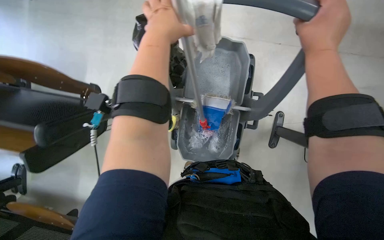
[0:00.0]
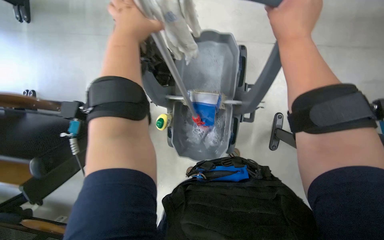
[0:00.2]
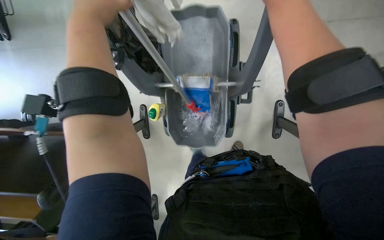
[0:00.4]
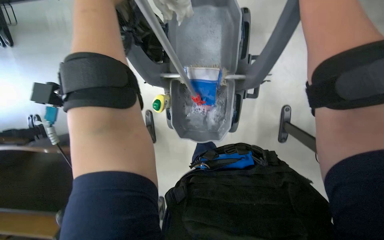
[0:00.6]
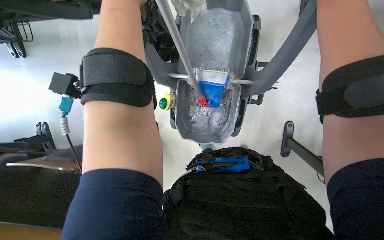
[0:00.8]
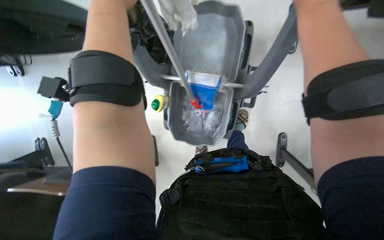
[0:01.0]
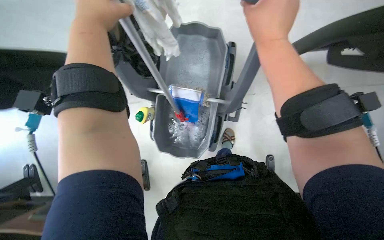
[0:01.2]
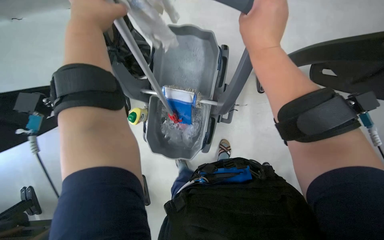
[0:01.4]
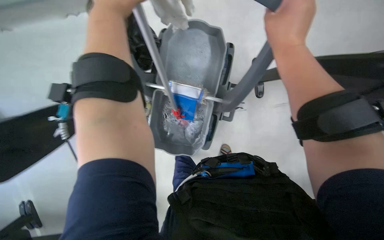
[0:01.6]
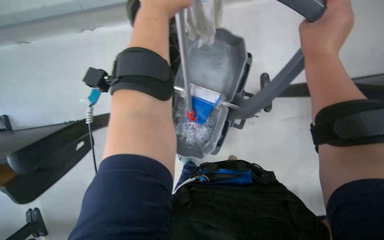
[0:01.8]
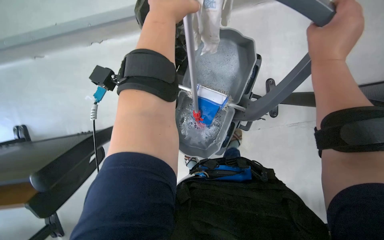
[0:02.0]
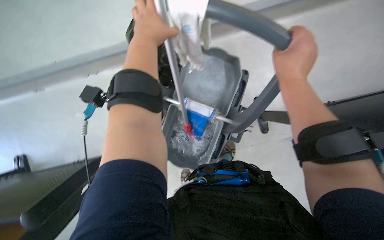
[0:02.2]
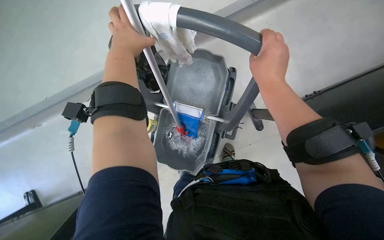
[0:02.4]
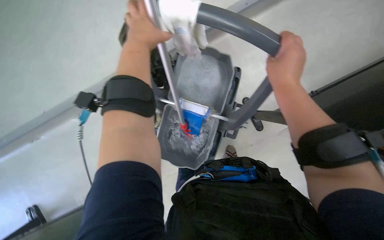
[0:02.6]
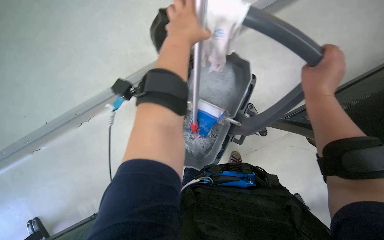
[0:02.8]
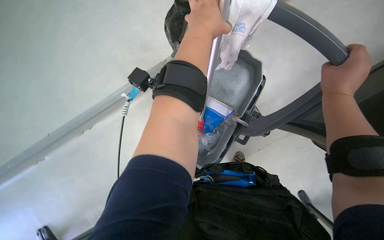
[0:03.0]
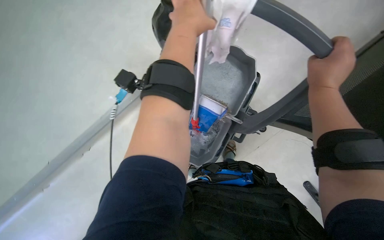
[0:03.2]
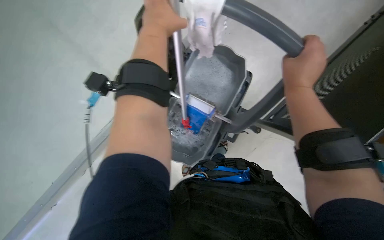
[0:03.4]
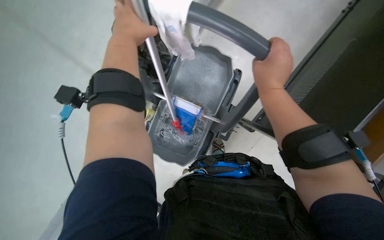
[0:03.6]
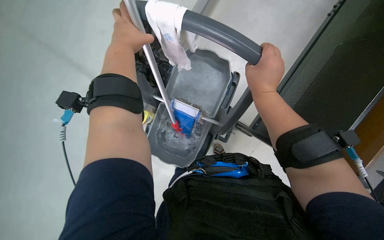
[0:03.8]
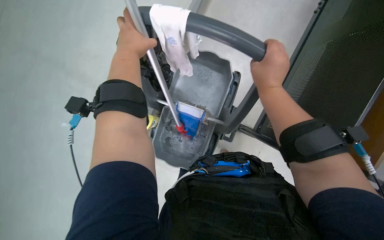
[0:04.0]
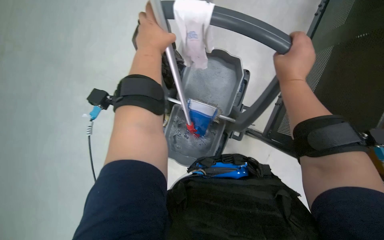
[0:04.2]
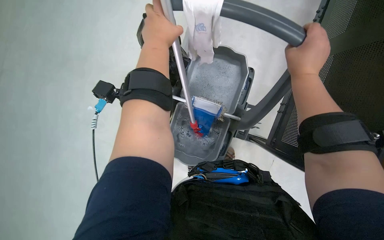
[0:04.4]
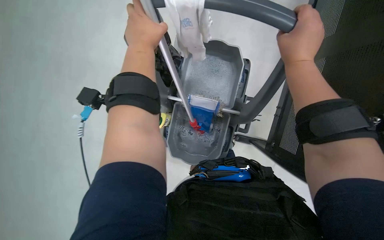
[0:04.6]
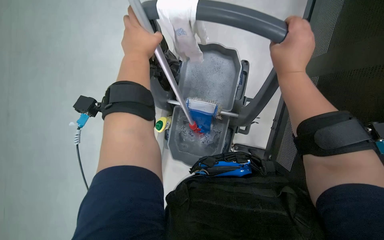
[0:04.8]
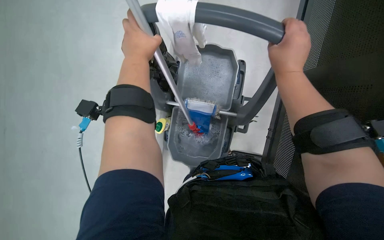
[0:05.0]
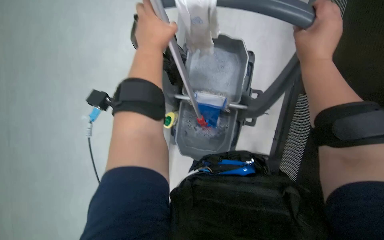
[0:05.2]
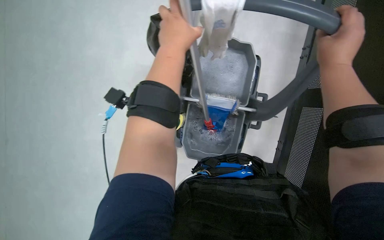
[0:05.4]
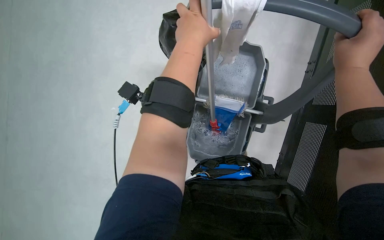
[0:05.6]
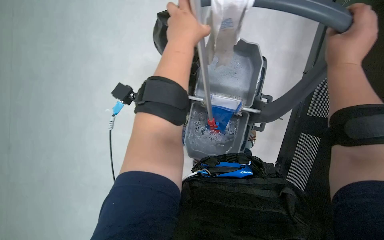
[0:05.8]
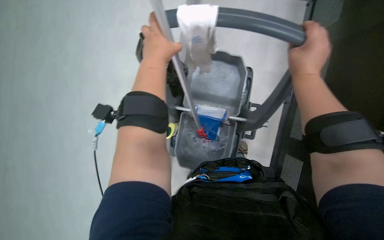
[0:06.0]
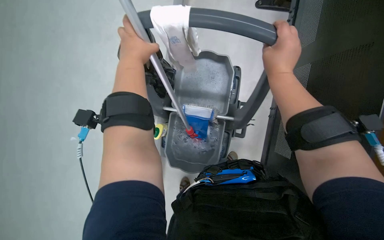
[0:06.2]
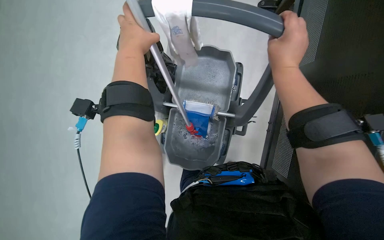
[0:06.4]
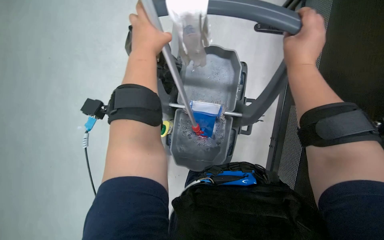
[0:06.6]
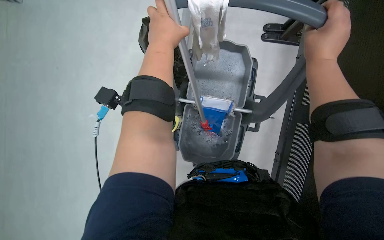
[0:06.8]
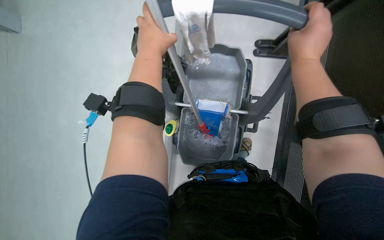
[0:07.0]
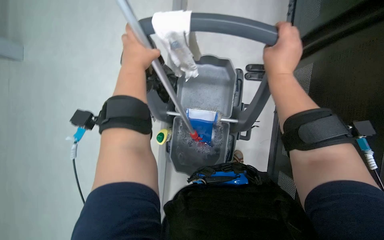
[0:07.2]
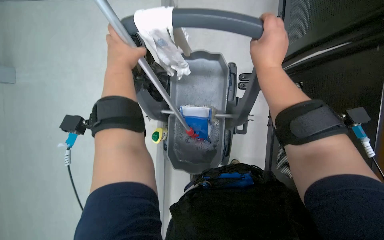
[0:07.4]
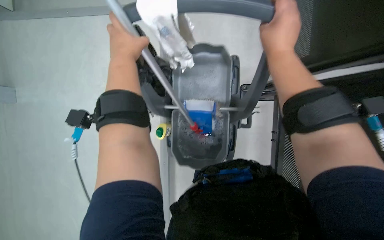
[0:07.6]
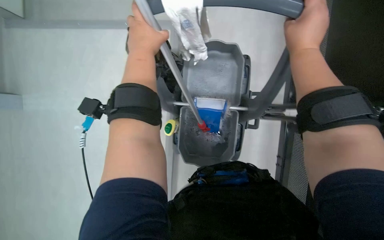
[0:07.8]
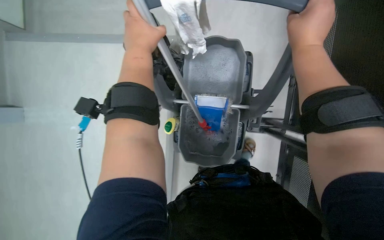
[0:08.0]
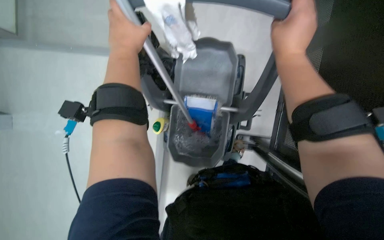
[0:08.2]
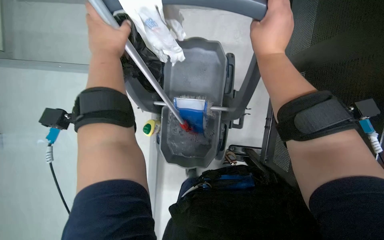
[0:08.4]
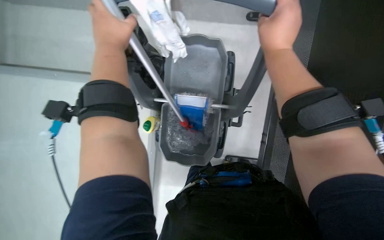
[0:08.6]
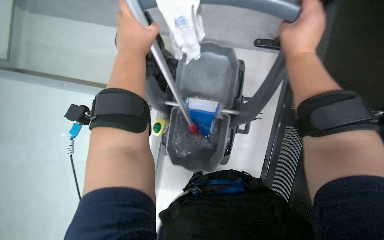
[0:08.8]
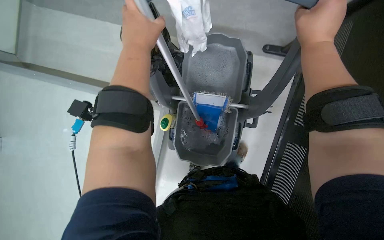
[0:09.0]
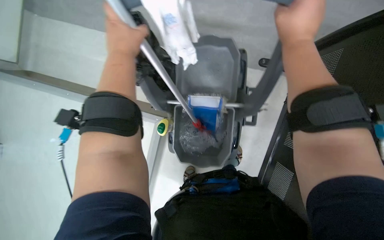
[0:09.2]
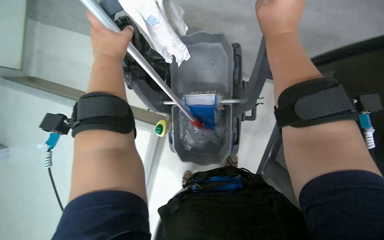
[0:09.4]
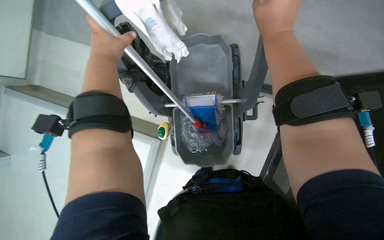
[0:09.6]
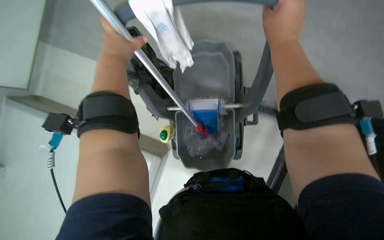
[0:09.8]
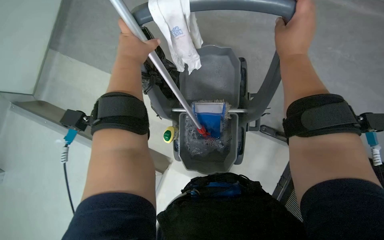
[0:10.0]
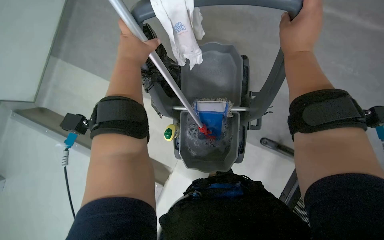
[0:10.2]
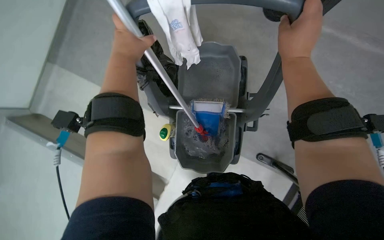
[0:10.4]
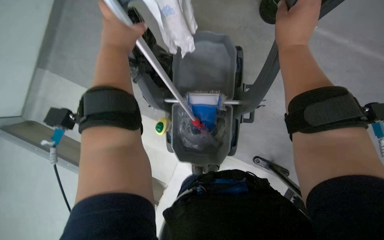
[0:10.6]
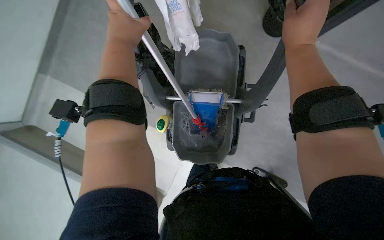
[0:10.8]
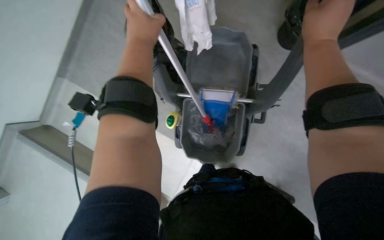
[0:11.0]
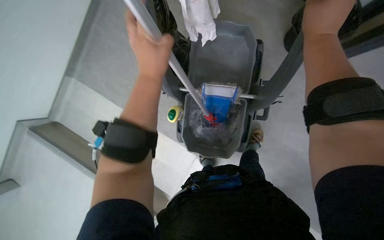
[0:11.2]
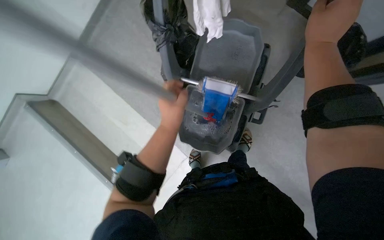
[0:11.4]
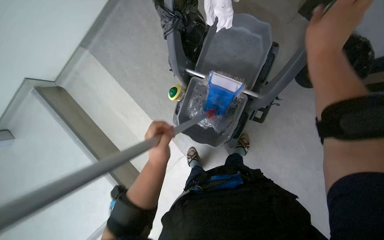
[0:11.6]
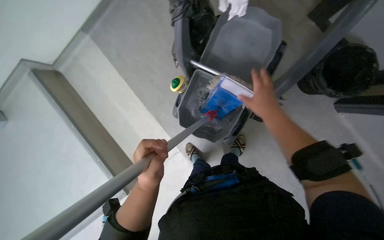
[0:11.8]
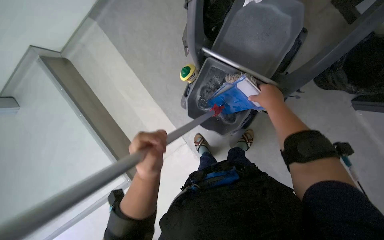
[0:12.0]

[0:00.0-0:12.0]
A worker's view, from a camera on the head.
Job: mopping floor.
The whole recording: Mopping classroom floor. The worker mops the classroom floor, occasionally adjusting the mop and moving the cleaning cart.
0:00.0 to 0:01.6: The view pans to the right by some 20 degrees. The left hand is displaced to the left by approximately 10 cm.
0:04.4 to 0:06.0: The hands make small movements and keep their place.
0:06.0 to 0:09.0: The hands work in one place, with small movements.
0:09.0 to 0:10.4: The hands stay close to where they were, moving slightly.
0:10.4 to 0:12.0: The right hand moves down the picture and farther from the camera, roughly 25 cm. The left hand travels down the picture by approximately 50 cm.

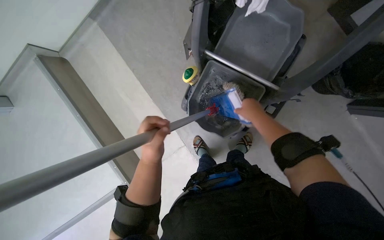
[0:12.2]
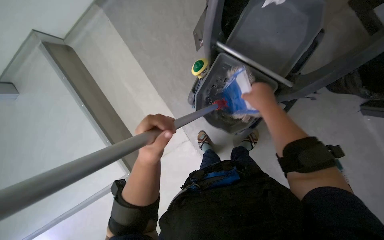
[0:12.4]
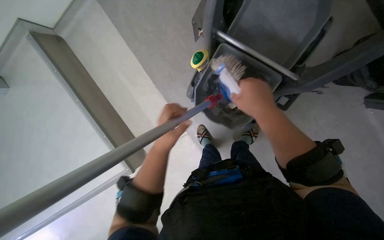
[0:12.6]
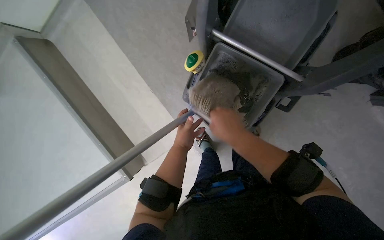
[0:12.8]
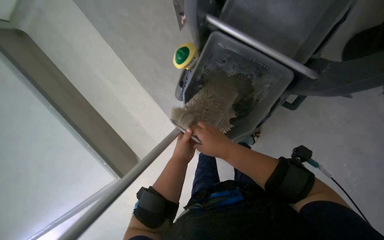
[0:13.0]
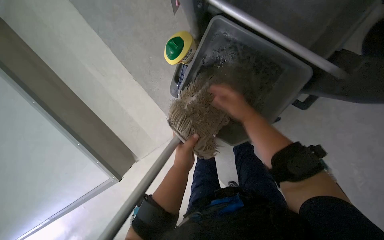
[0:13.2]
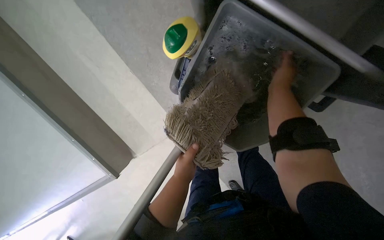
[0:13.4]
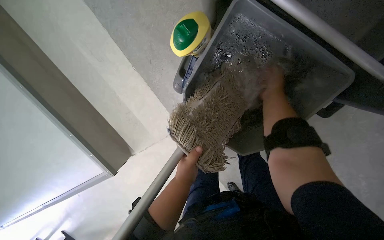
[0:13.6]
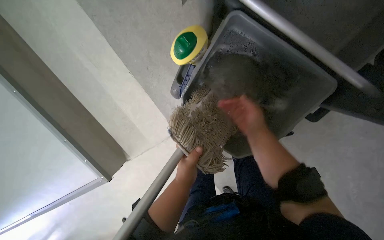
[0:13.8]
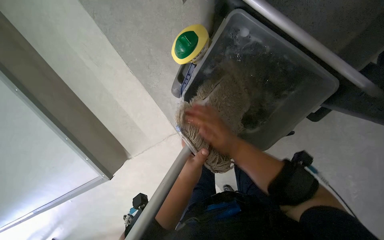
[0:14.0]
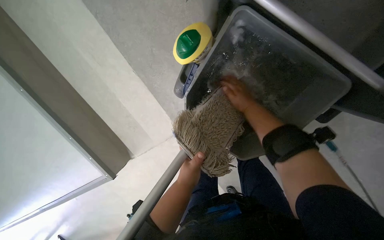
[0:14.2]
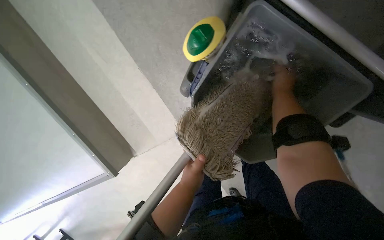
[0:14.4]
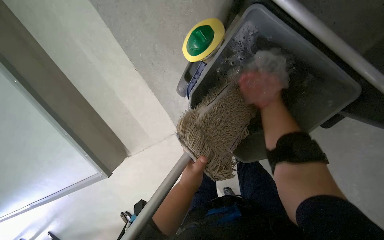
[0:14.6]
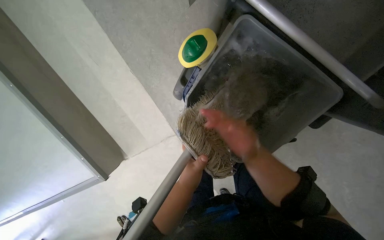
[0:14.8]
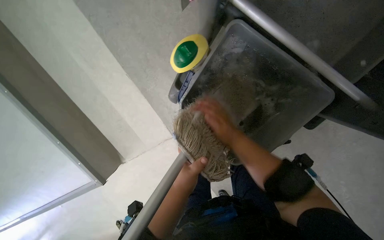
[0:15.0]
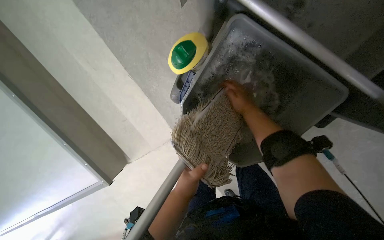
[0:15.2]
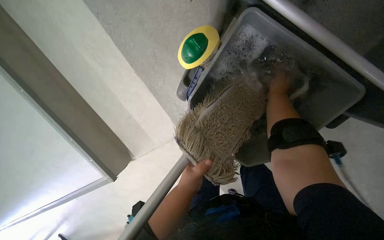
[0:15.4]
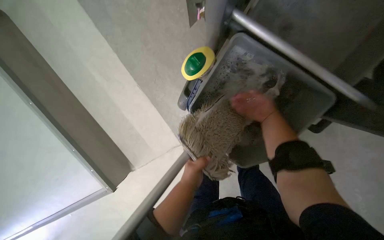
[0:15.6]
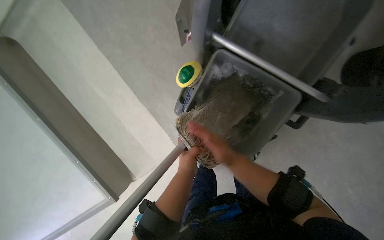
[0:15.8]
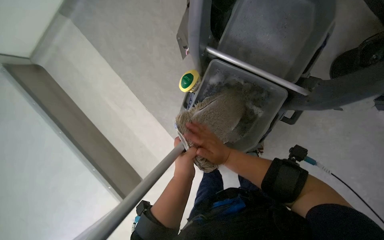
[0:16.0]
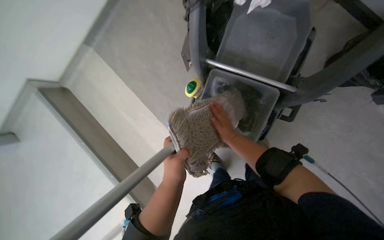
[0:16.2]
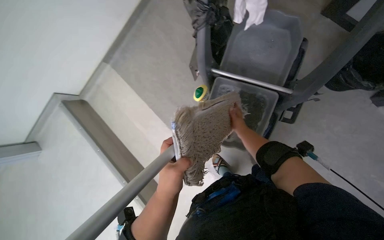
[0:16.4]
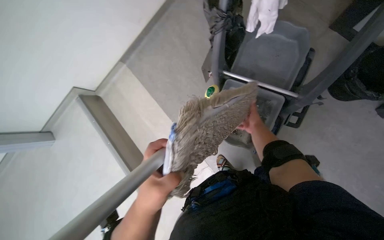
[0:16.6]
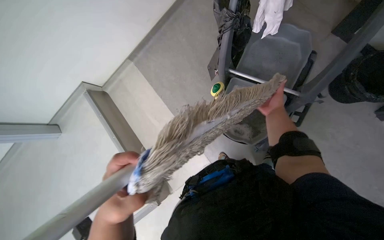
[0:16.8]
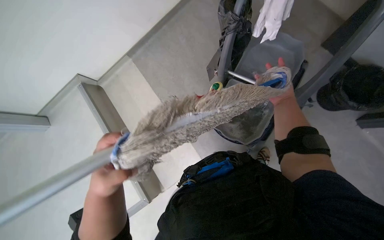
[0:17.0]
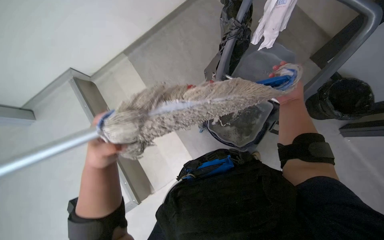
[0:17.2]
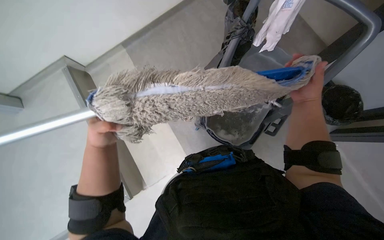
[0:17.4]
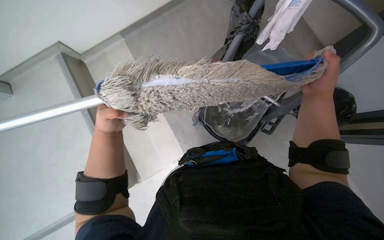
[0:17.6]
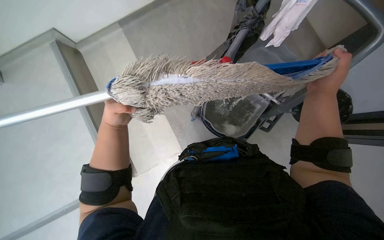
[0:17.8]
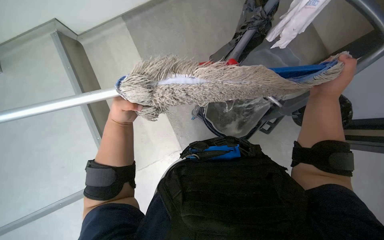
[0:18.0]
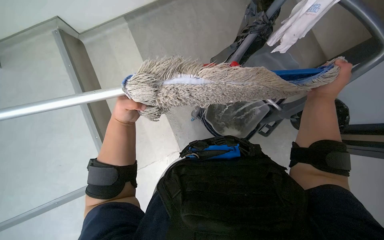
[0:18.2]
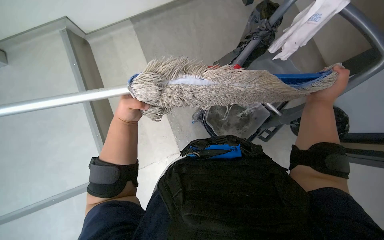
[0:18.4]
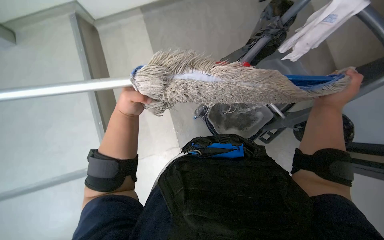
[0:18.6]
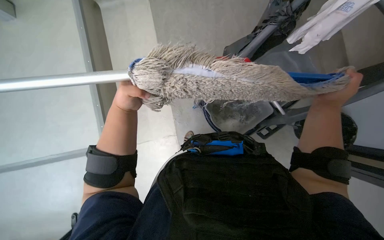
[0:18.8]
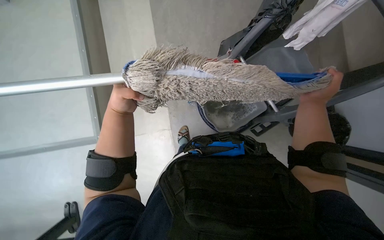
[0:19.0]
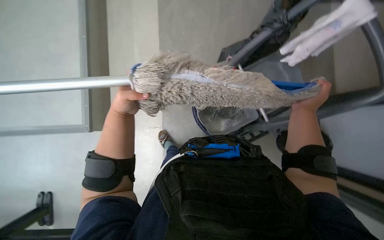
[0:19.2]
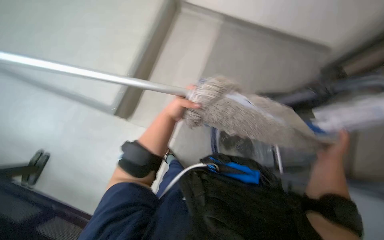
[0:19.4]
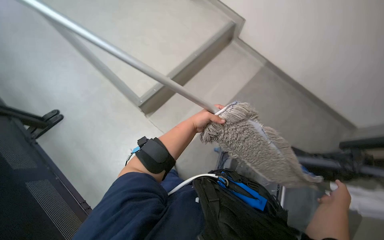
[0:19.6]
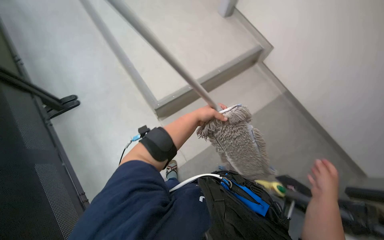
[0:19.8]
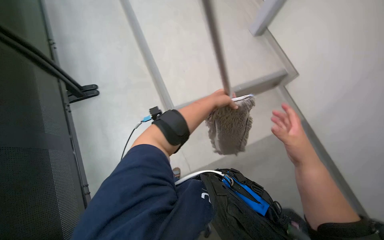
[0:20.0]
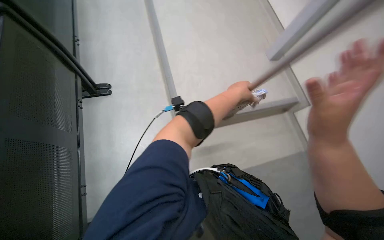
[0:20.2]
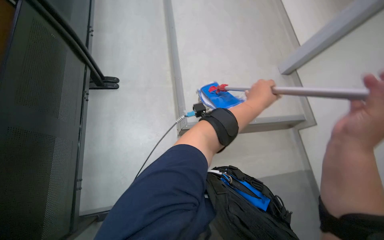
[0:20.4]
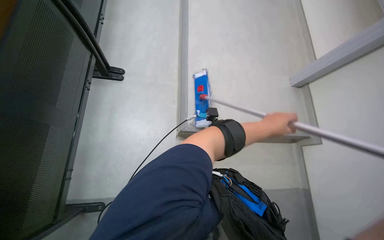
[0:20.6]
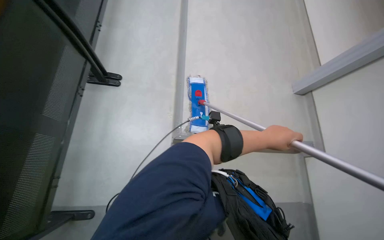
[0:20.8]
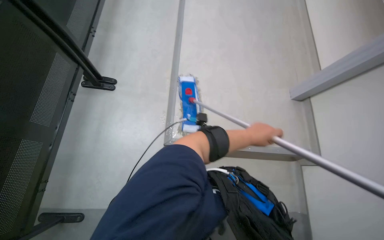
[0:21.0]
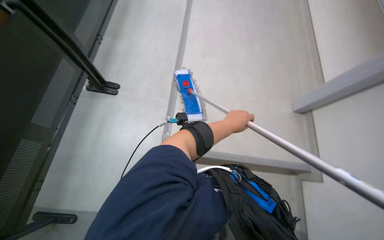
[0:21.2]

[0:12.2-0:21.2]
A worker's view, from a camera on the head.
Job: mopping floor.
The whole recording: Mopping classroom floor. The worker mops the classroom floor, occasionally adjusting the mop and moving the cleaning cart.
0:12.2 to 0:13.8: The camera pitches downward, by some 15 degrees. The right hand goes nearer and farther, approximately 20 cm each way, reversing 2 times.
0:13.8 to 0:15.2: The right hand goes left and right, roughly 20 cm each way, reversing 3 times.
0:15.2 to 0:16.6: The camera travels some 50 cm. The camera pitches upward, by some 25 degrees.
0:16.6 to 0:18.2: The right hand is displaced nearer to the camera by approximately 30 cm, while the left hand travels to the left and farther from the camera by roughly 25 cm.
0:18.2 to 0:19.8: The head turns to the left by roughly 45 degrees.
0:19.8 to 0:21.2: The view tilts some 15 degrees upward. The scene turns about 35 degrees clockwise in the picture.
